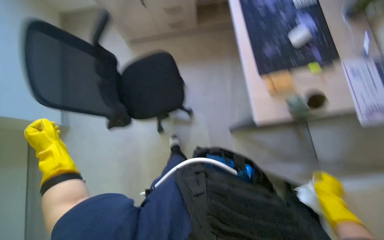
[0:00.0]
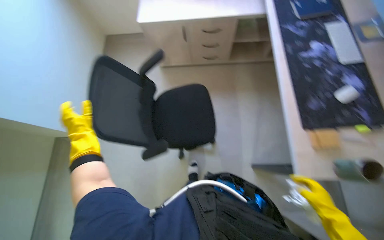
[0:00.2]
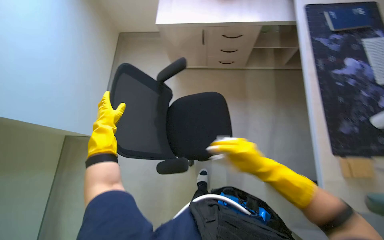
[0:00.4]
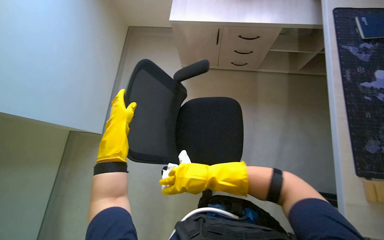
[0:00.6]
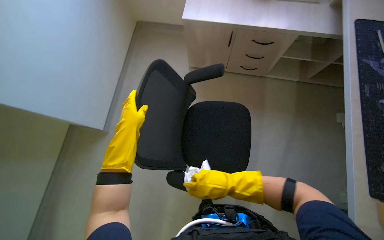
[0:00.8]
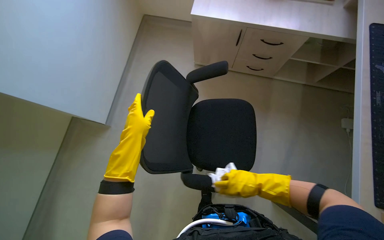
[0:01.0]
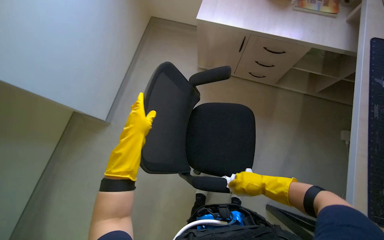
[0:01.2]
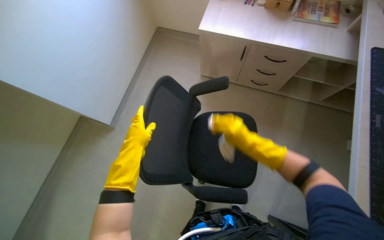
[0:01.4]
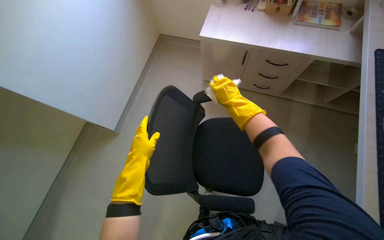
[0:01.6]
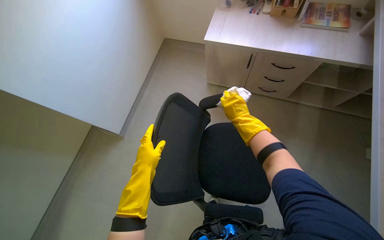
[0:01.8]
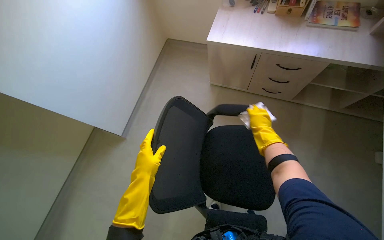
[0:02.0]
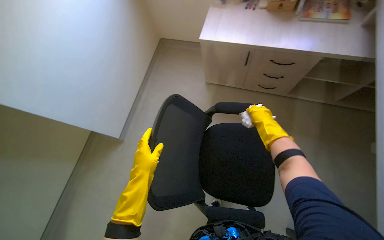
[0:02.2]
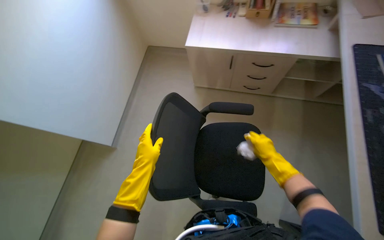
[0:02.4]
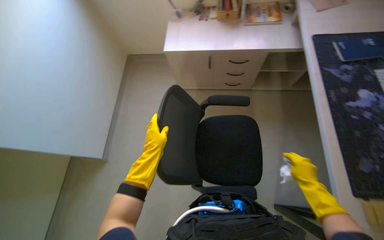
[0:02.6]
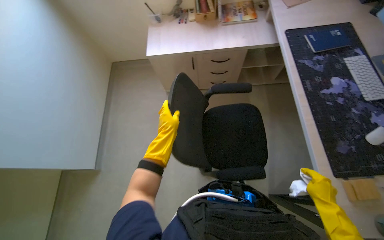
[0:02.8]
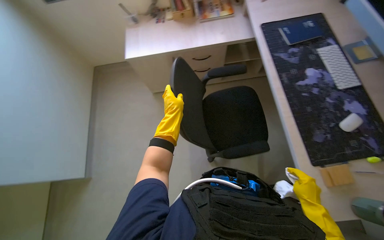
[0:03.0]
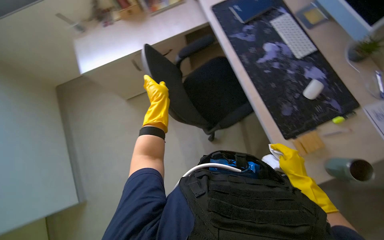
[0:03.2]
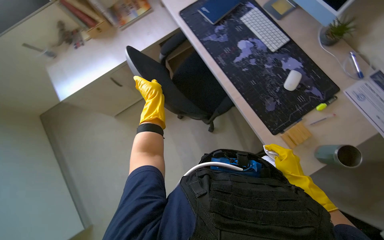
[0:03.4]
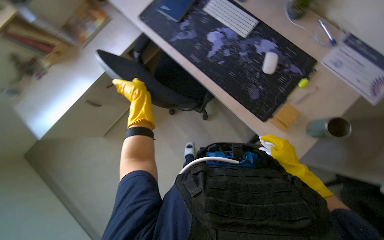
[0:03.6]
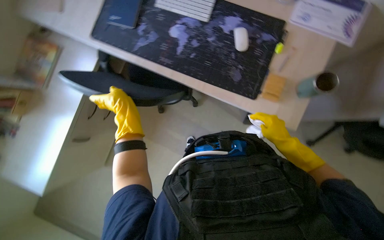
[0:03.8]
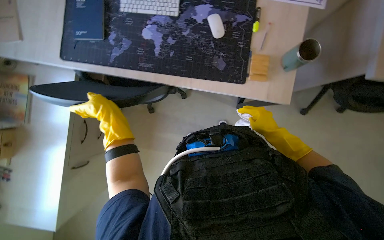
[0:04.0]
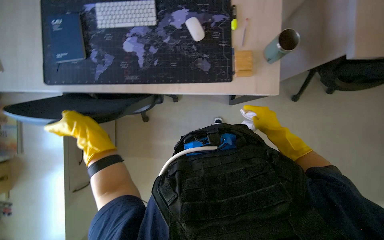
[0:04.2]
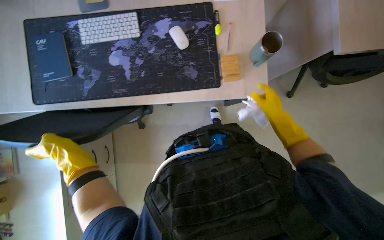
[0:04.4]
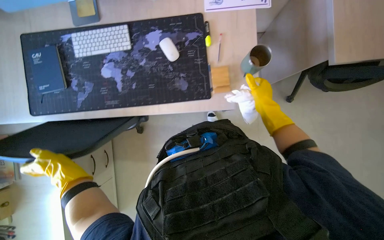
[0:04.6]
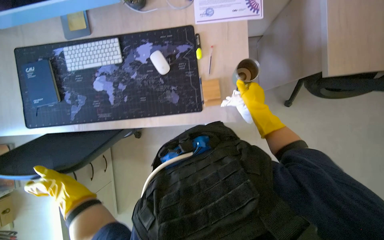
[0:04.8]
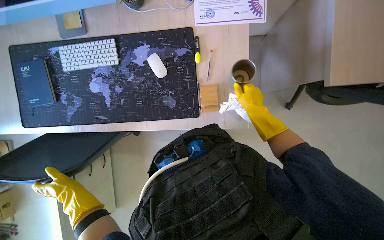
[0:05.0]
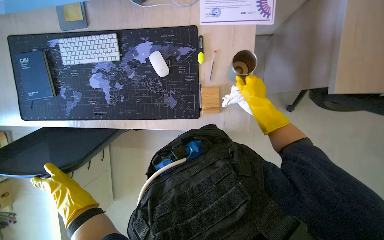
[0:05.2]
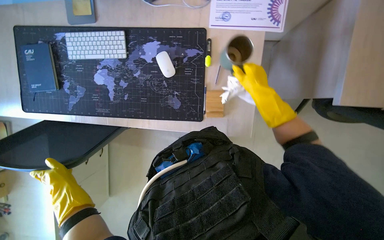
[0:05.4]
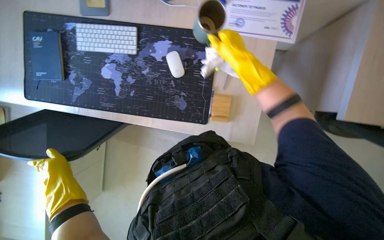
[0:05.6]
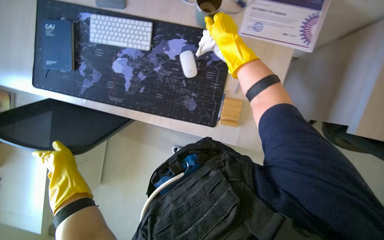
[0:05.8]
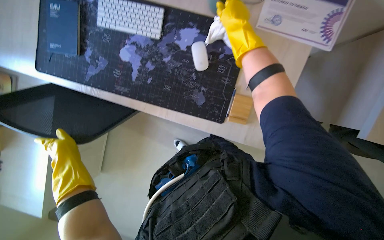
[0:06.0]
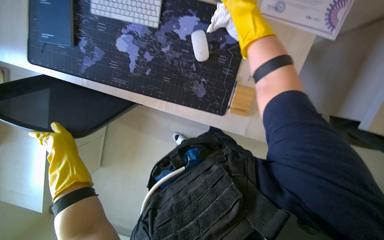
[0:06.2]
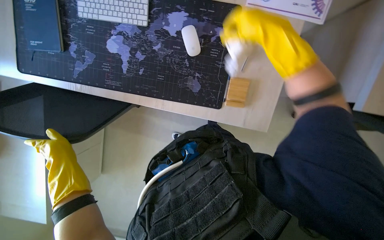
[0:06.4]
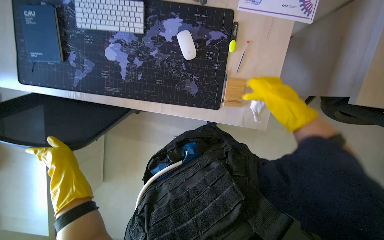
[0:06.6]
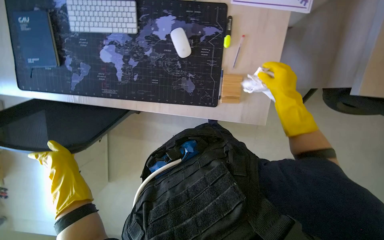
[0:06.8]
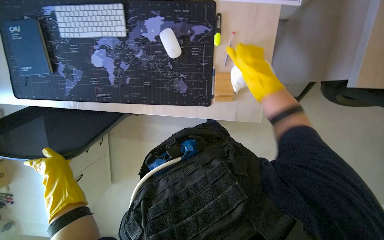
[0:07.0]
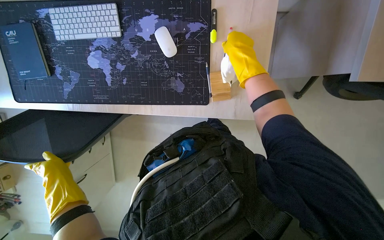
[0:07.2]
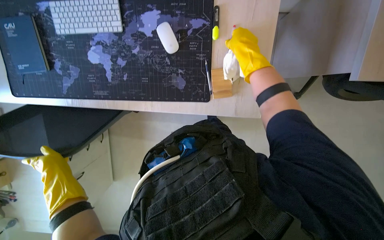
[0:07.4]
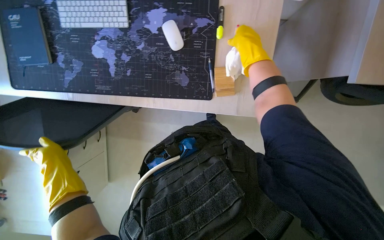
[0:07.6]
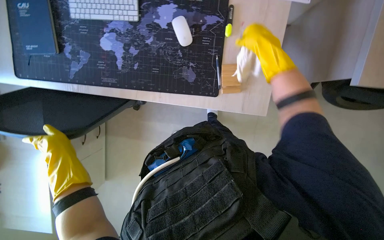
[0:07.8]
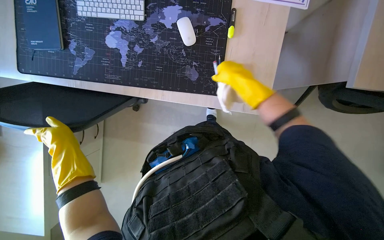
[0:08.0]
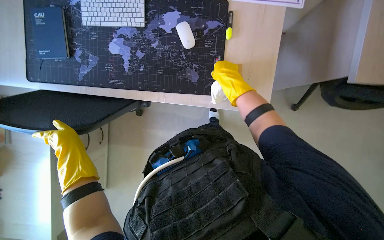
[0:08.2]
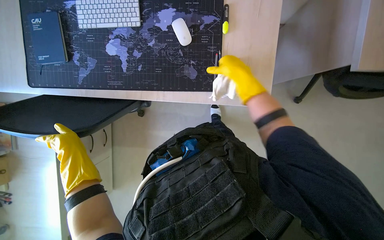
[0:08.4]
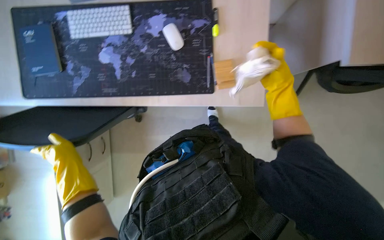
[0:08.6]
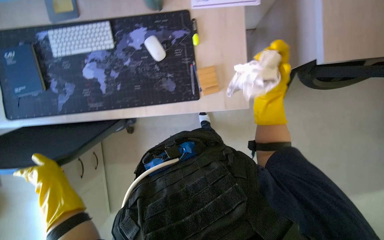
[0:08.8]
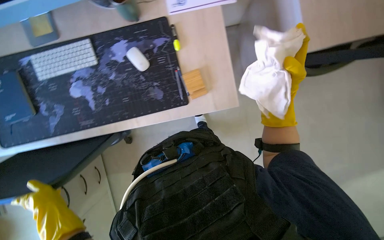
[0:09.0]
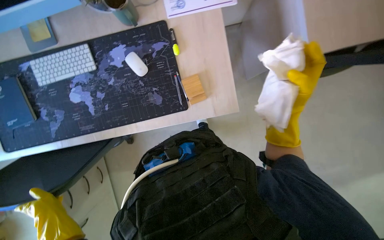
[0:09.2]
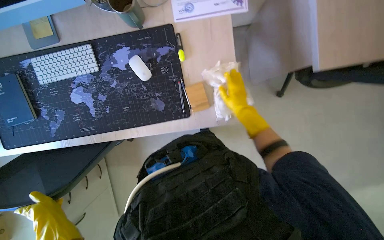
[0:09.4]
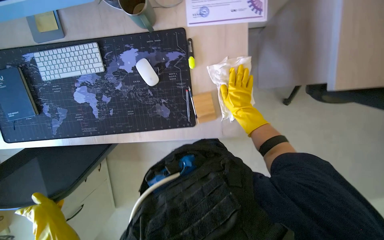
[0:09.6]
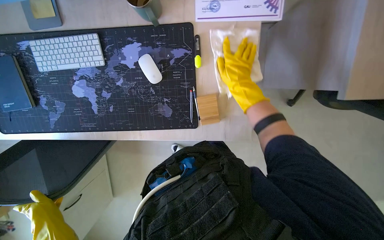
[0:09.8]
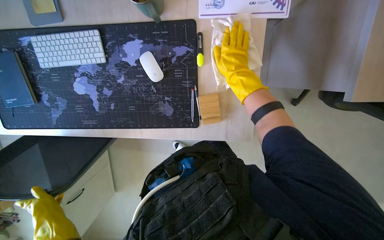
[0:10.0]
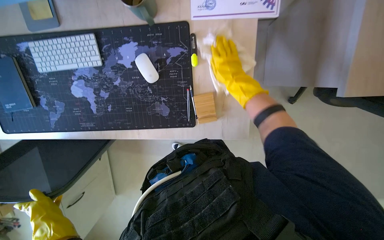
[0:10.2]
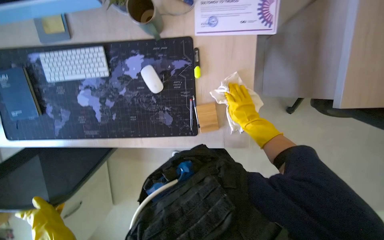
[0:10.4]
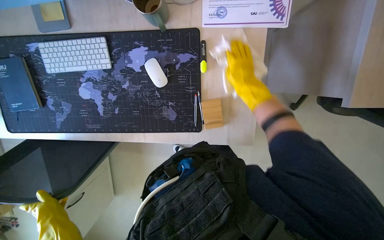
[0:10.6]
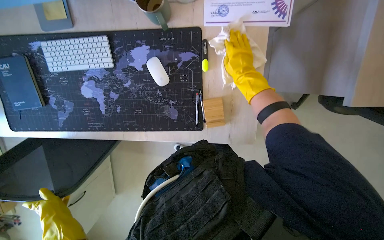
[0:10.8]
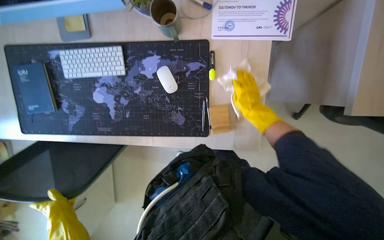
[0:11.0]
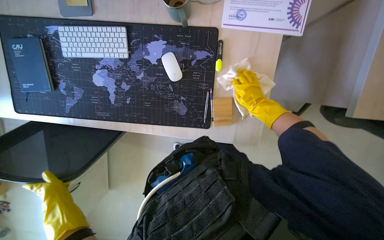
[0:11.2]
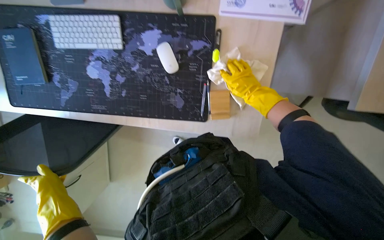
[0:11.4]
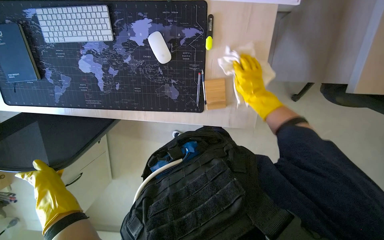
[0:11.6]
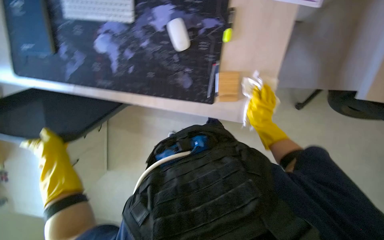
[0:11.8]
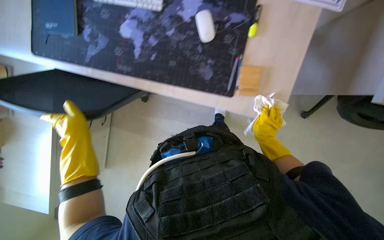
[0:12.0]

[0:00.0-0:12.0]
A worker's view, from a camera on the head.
Job: wiping surfaces.
The whole recording: Wiping various surfaces in hallway and office. The worker prepares a cloth and wipes various surfaces including door frames, office chairs, desks, and window frames.
0.0 to 1.6 s: The wearer moves approximately 40 cm. The head rotates roughly 25 degrees to the left.
1.6 to 3.0 s: The head turns to the right by approximately 25 degrees. The right hand moves down the picture and to the right, about 70 cm. The left hand travels to the right by about 25 cm.
3.0 to 4.4 s: The wearer's head swings approximately 85 degrees to the right.
4.4 to 6.0 s: The right hand is displaced up the picture and to the left by about 50 cm.
6.0 to 7.6 s: The right hand reaches roughly 25 cm down the picture, then returns.
7.6 to 9.0 s: The right hand shifts some 30 cm down the picture and nearer to the camera.
9.0 to 10.4 s: The right hand goes nearer and farther, some 20 cm each way, reversing 2 times.
10.4 to 12.0 s: The right hand moves down the picture, some 20 cm.

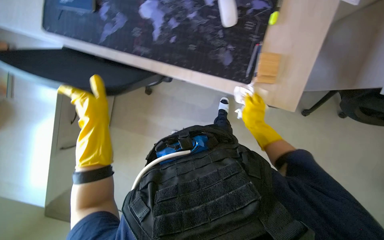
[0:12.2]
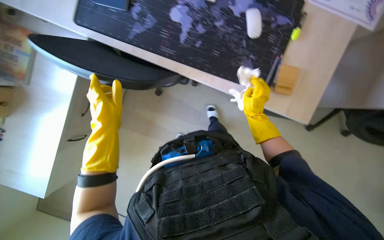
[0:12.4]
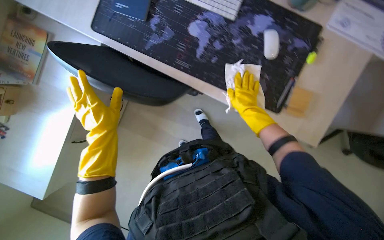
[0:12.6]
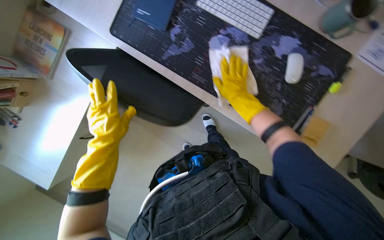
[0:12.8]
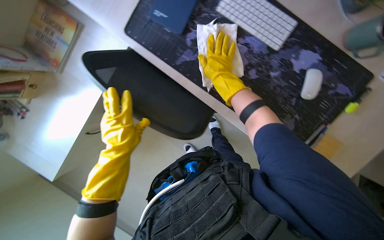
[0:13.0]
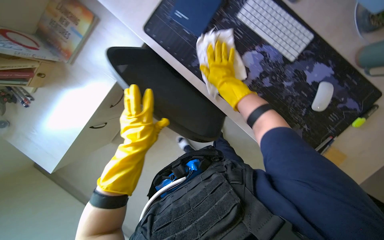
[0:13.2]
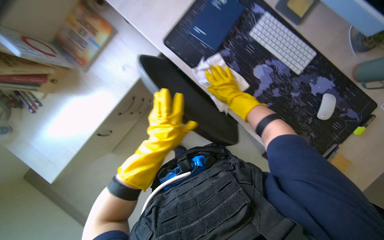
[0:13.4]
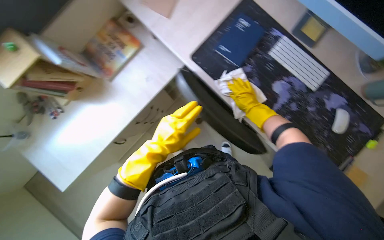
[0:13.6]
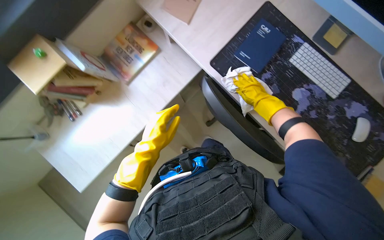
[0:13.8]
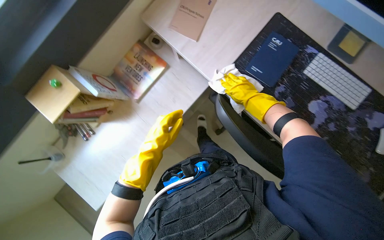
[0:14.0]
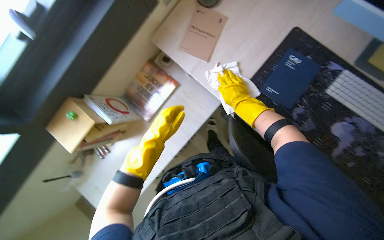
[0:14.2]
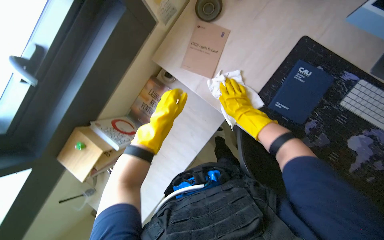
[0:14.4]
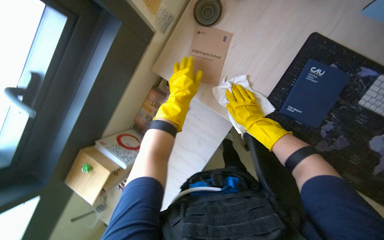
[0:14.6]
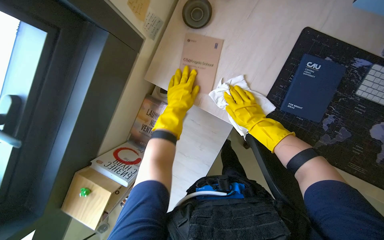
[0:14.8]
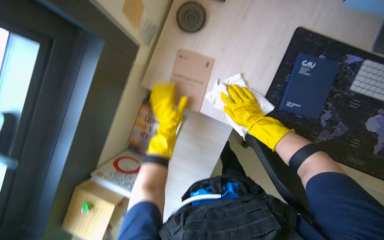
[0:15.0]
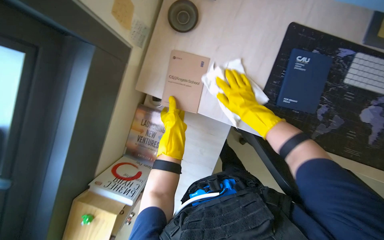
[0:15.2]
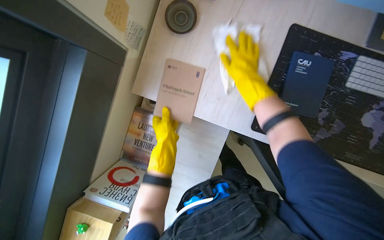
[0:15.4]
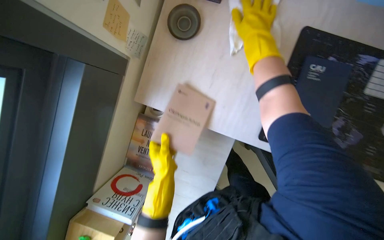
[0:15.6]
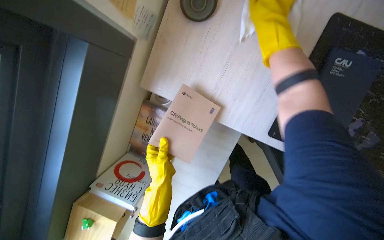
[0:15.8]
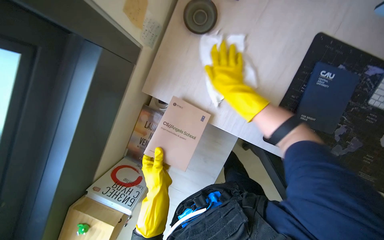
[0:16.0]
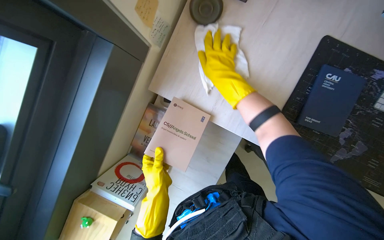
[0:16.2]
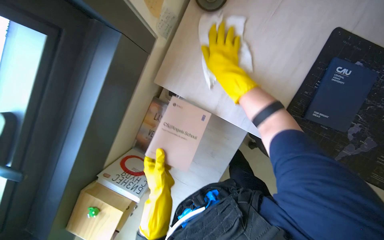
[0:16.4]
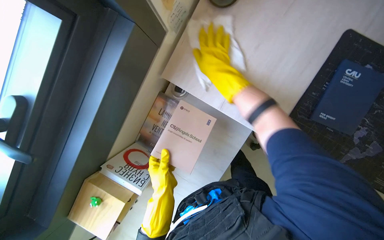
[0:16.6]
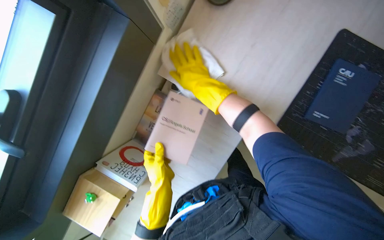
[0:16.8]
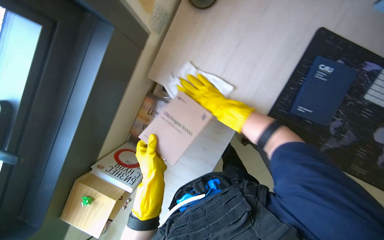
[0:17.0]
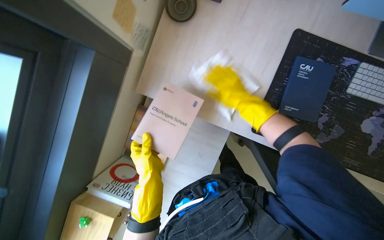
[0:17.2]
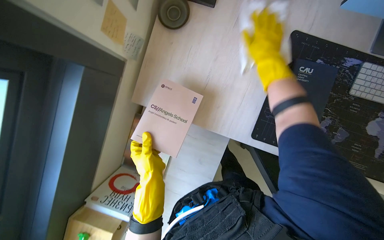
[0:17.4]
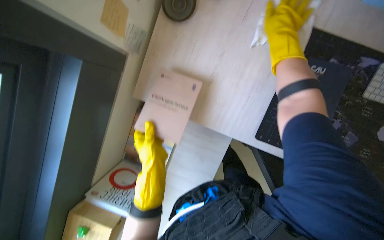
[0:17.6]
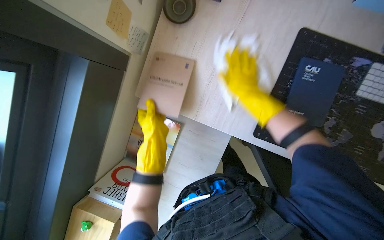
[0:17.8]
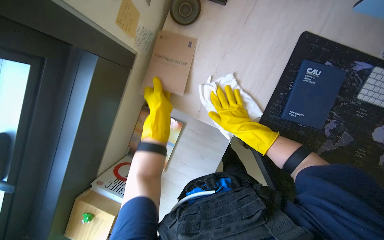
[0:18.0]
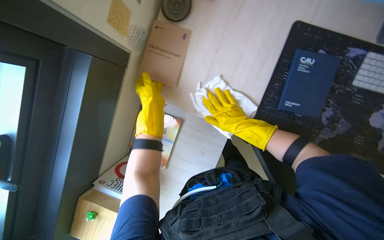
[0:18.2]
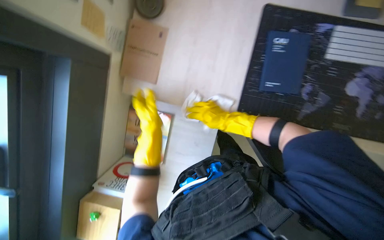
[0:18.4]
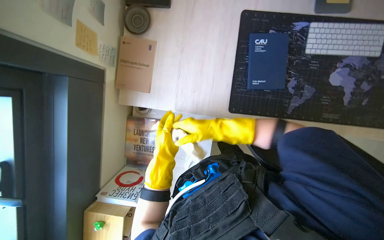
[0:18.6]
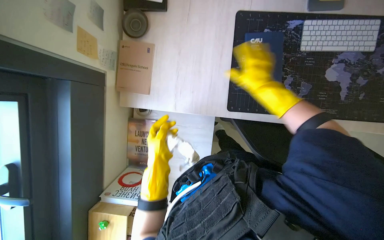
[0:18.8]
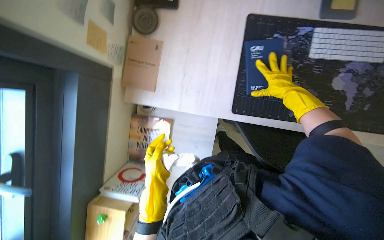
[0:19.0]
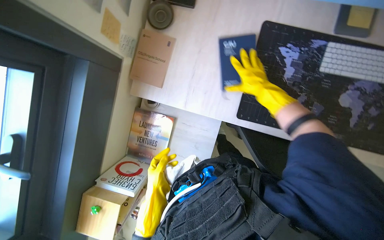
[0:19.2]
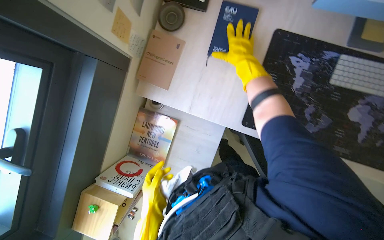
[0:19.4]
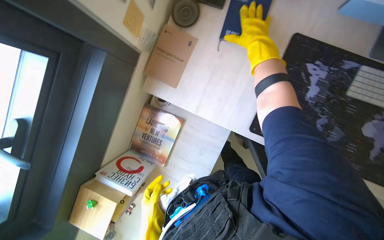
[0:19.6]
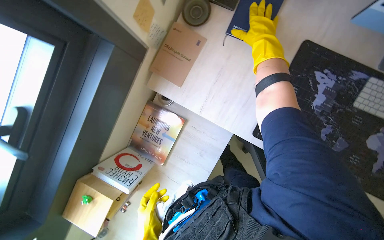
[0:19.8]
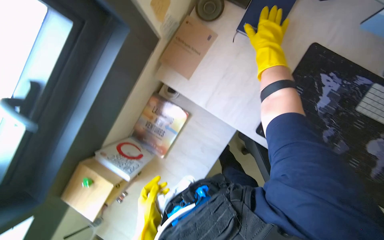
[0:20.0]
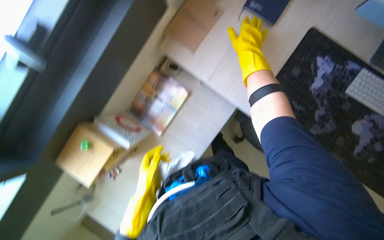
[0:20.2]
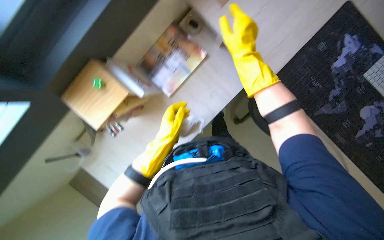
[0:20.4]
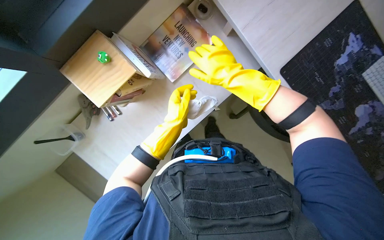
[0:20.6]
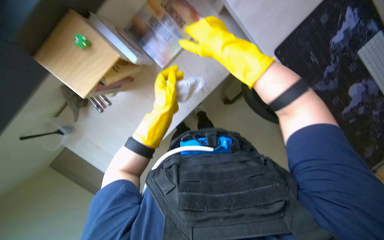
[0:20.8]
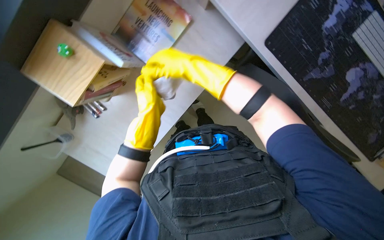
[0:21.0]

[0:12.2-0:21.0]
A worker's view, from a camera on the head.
Job: wiping surfaces.
The whole recording: Wiping various surfaces in hallway and office. The worker prepares a cloth and wipes various surfaces including door frames, office chairs, desks, and window frames.
12.2 to 13.6 s: The camera travels to the left, some 50 cm. The scene turns some 25 degrees clockwise in the picture.
13.6 to 15.2 s: The camera is carried roughly 50 cm.
15.2 to 16.6 s: The right hand heads to the left and up the picture, covering approximately 25 cm. Meanwhile the left hand heads down the picture, covering approximately 20 cm.
16.6 to 18.0 s: The left hand goes approximately 30 cm up the picture. The right hand moves up and down the picture over approximately 20 cm, changing direction 2 times.
18.0 to 19.6 s: The left hand goes approximately 35 cm down the picture.
19.6 to 21.0 s: The camera pitches downward, by some 10 degrees. The right hand is displaced to the left and down the picture by about 50 cm.
